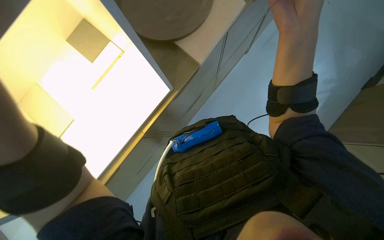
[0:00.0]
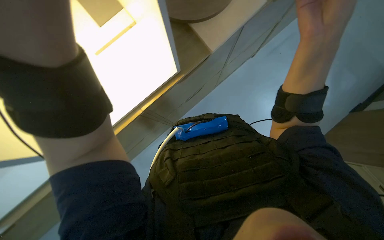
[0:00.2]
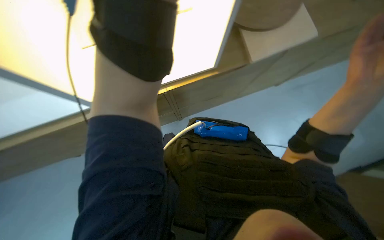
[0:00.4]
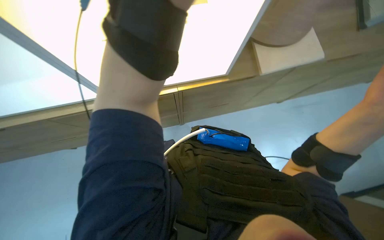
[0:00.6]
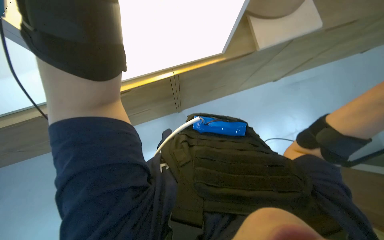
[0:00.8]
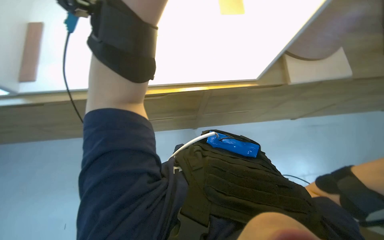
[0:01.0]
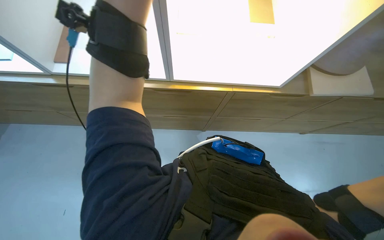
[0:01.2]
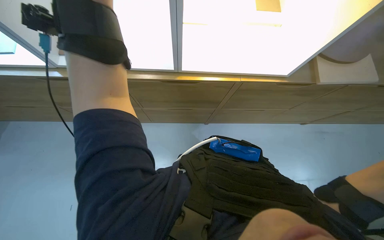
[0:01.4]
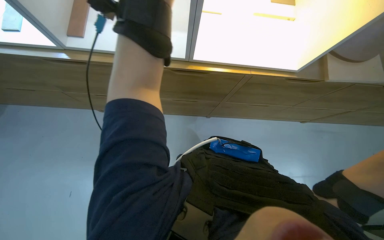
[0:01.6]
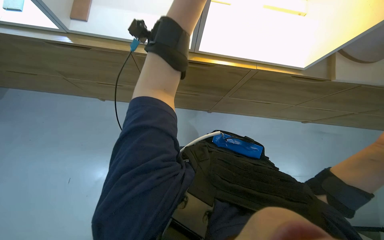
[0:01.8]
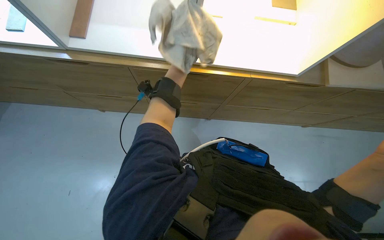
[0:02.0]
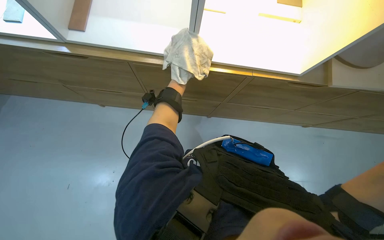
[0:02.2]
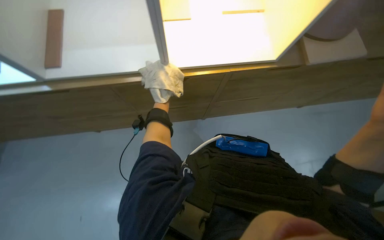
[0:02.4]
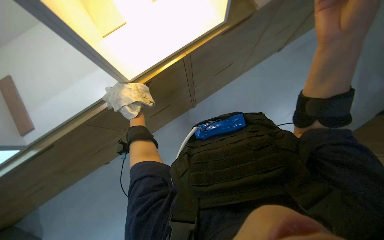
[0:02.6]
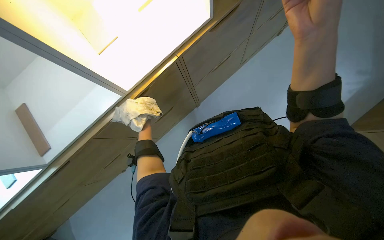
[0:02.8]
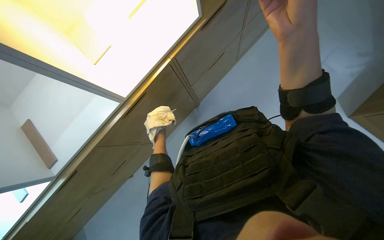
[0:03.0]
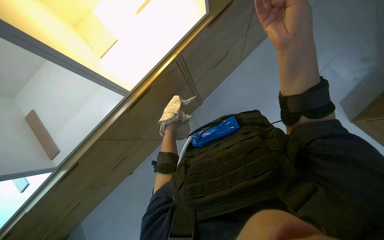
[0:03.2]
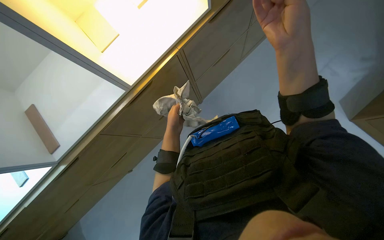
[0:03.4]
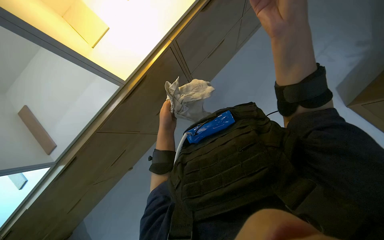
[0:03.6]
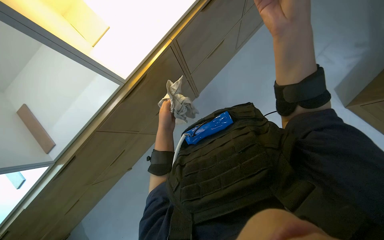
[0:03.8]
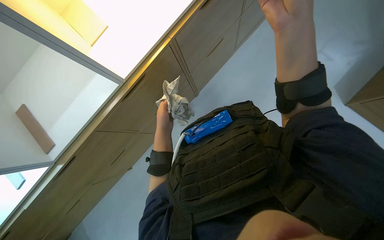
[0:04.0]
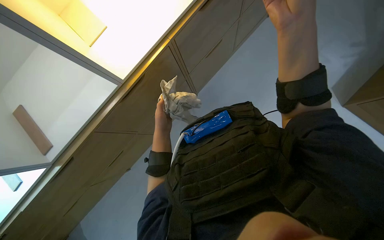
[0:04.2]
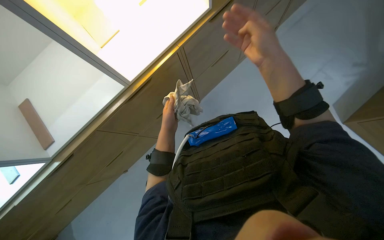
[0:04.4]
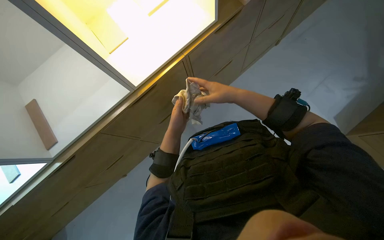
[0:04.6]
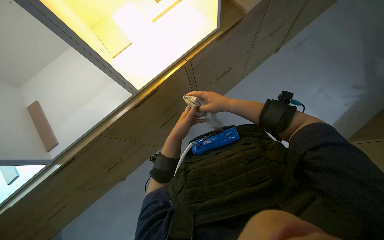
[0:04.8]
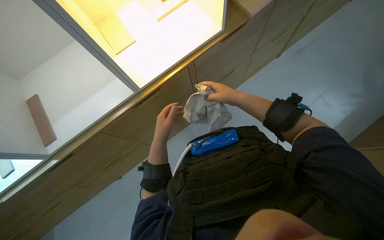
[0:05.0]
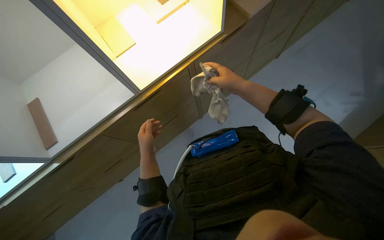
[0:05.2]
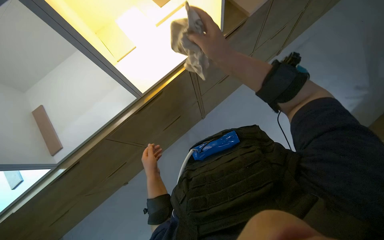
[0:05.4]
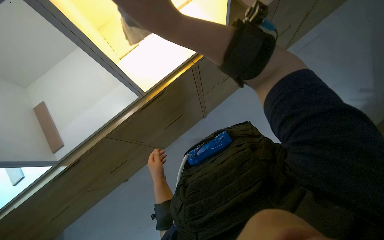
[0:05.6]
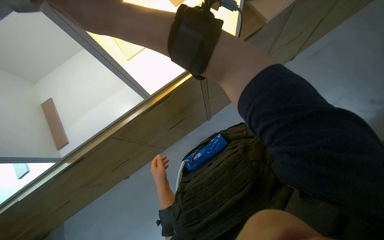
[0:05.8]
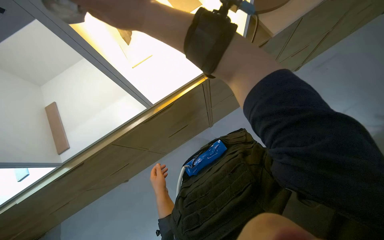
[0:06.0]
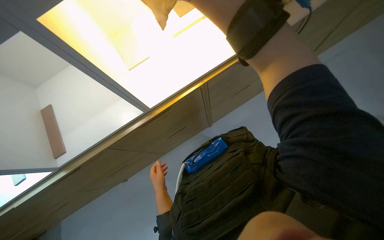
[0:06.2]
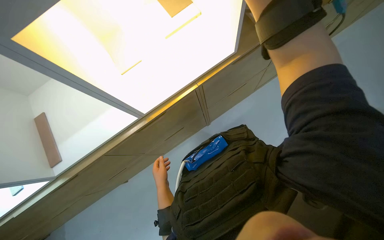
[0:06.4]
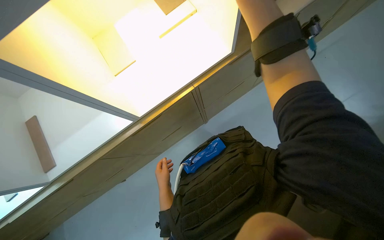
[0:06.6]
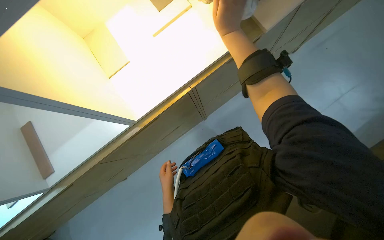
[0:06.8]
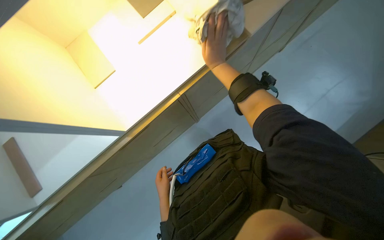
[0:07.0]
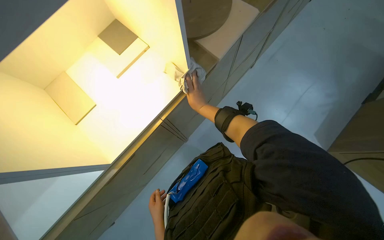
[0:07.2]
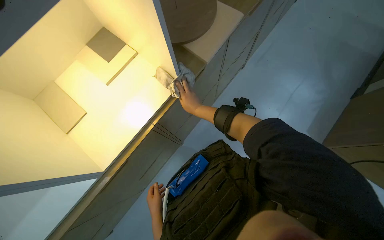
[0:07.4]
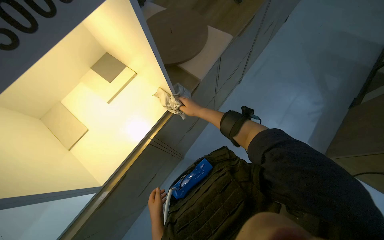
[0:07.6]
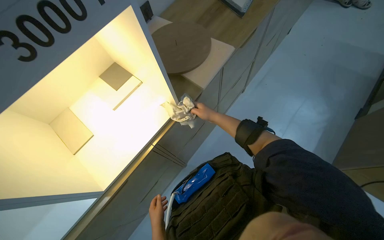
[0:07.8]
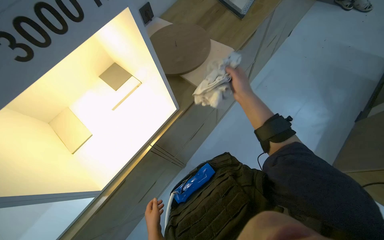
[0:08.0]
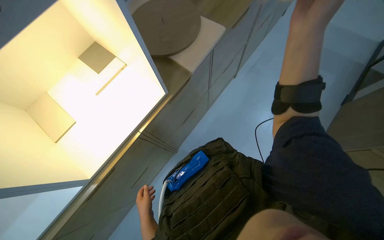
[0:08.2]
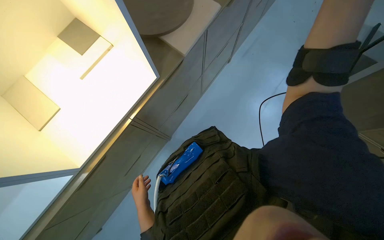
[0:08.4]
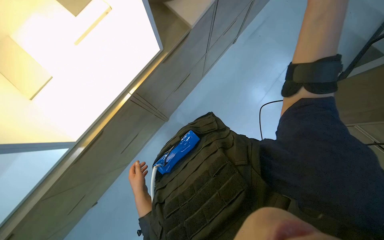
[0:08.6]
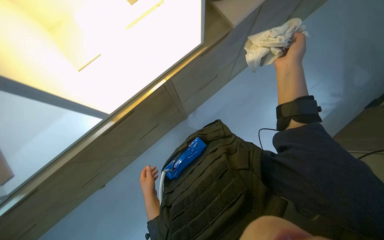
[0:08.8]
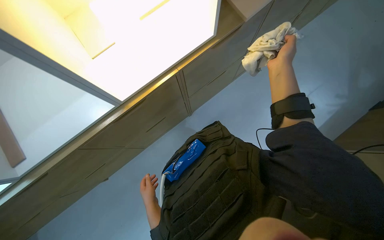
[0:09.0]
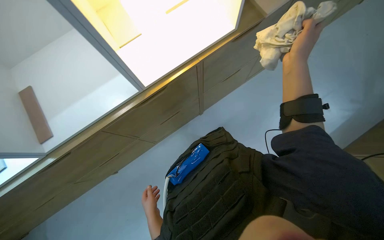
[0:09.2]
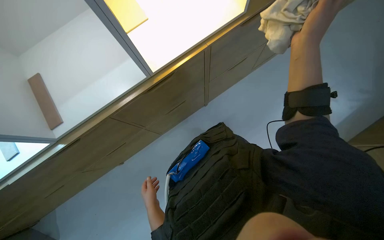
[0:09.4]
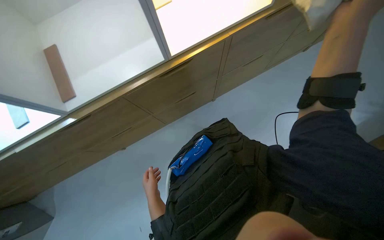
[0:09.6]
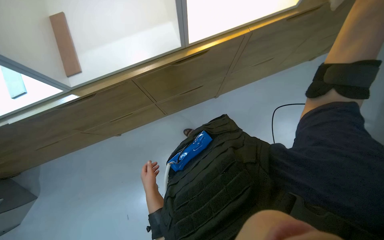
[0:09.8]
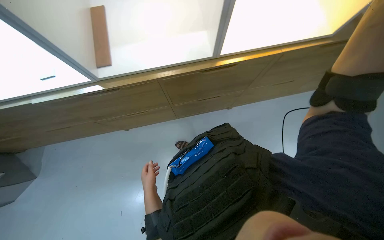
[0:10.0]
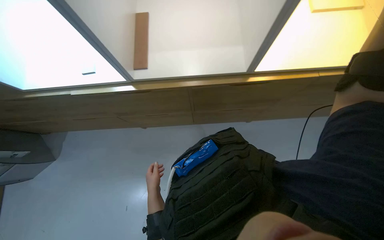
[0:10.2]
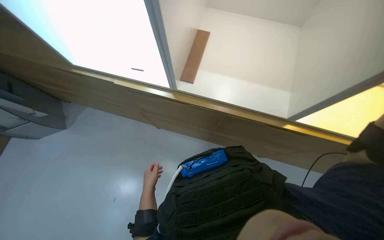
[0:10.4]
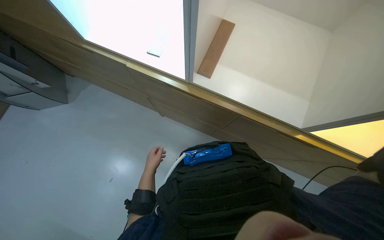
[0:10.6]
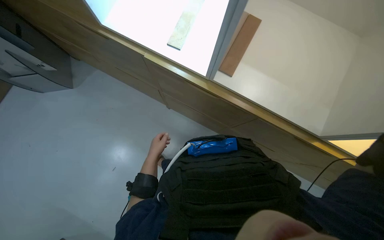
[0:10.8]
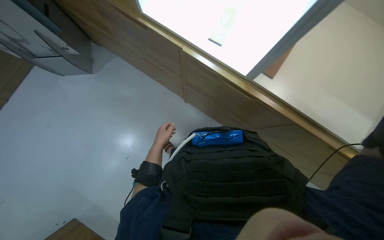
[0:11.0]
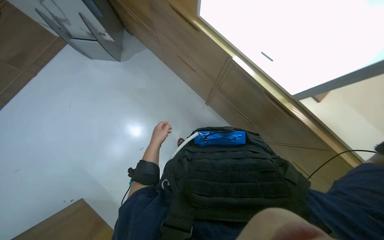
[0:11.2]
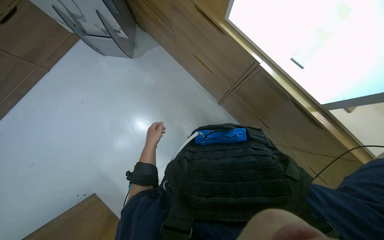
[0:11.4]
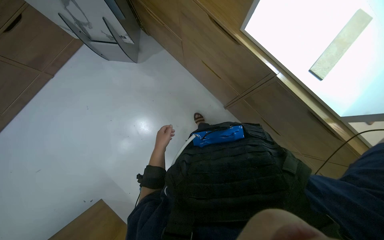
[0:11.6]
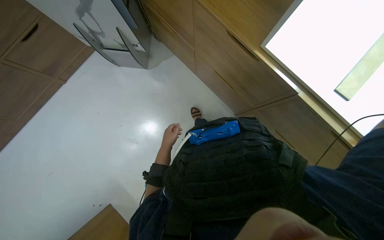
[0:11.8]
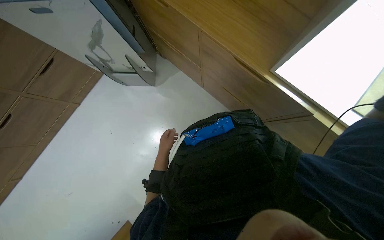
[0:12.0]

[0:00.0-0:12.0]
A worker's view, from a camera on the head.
Job: wiping surfaces.
The whole recording: Wiping wooden surfaces. The worker wipes various wooden surfaces and pieces with a white cloth.
0:00.0 to 0:01.6: Everything in view rotates about 50 degrees clockwise.
0:03.0 to 0:04.4: The right hand is displaced farther from the camera by some 10 cm. The left hand shifts approximately 10 cm nearer to the camera.
0:06.0 to 0:07.6: The wearer looks about 20 degrees further to the right. The view tilts some 15 degrees upward.
0:07.6 to 0:09.0: The camera pitches downward, by approximately 15 degrees.
0:10.4 to 0:12.0: The wearer's head swings about 25 degrees to the left. The left hand travels up the picture by approximately 15 cm.

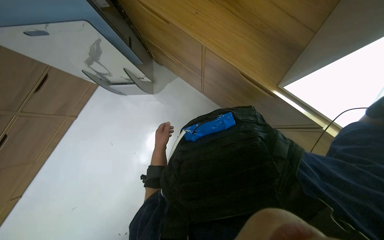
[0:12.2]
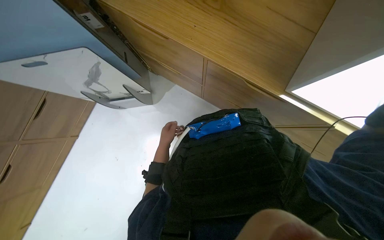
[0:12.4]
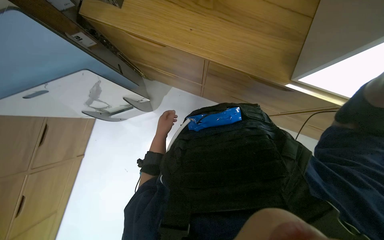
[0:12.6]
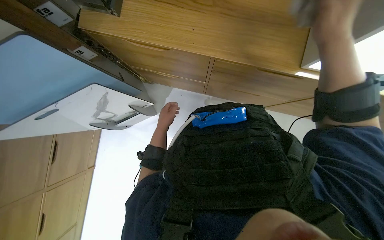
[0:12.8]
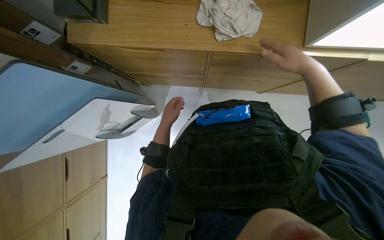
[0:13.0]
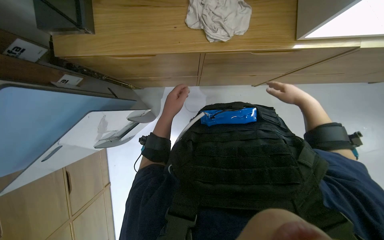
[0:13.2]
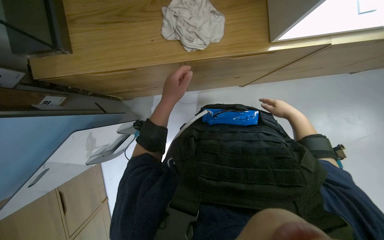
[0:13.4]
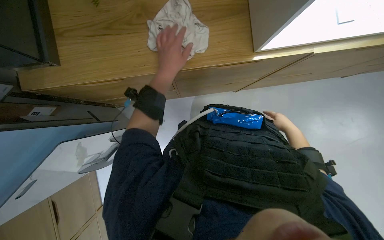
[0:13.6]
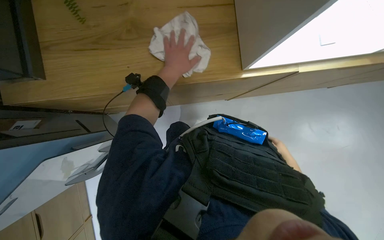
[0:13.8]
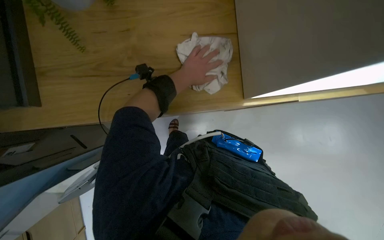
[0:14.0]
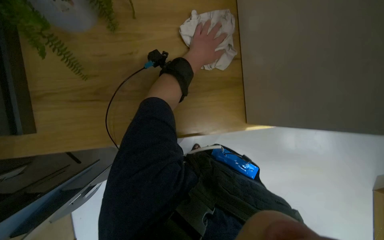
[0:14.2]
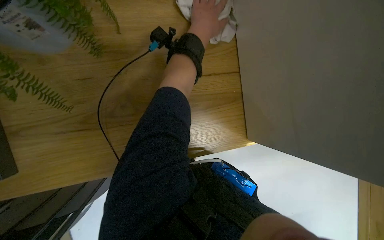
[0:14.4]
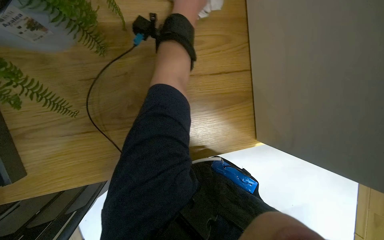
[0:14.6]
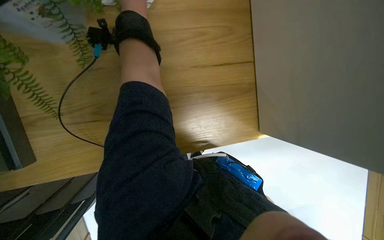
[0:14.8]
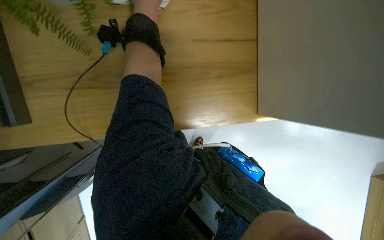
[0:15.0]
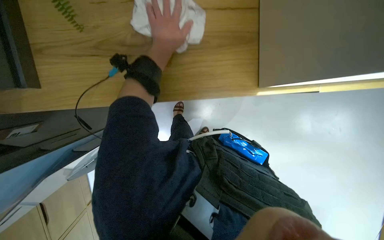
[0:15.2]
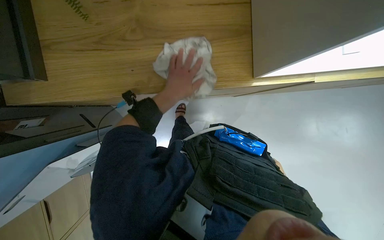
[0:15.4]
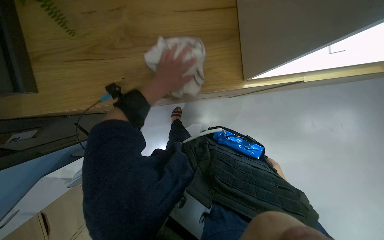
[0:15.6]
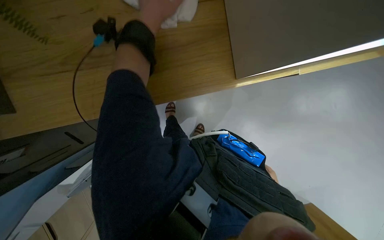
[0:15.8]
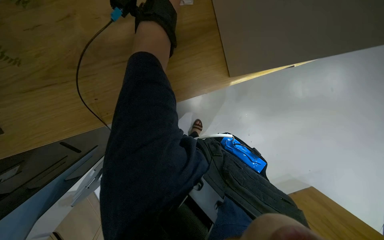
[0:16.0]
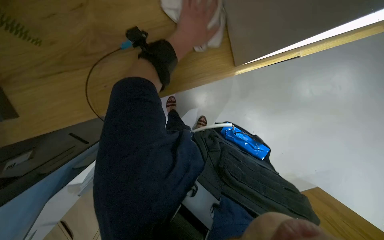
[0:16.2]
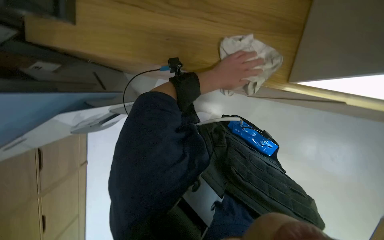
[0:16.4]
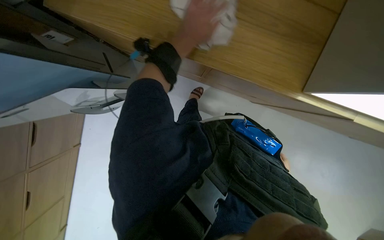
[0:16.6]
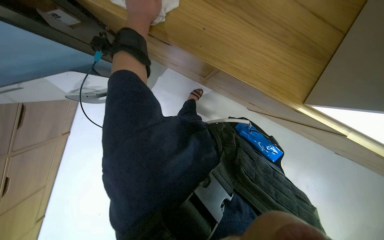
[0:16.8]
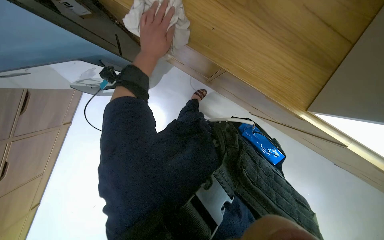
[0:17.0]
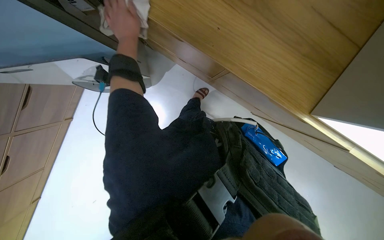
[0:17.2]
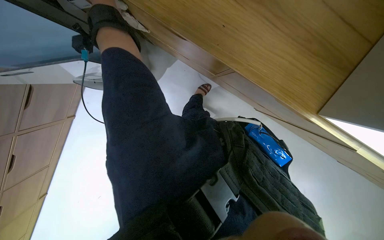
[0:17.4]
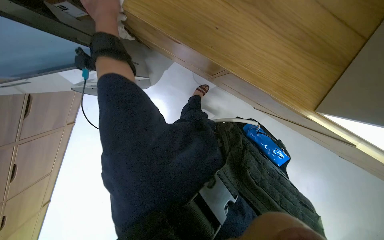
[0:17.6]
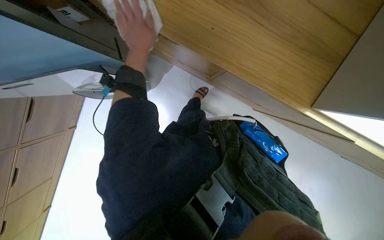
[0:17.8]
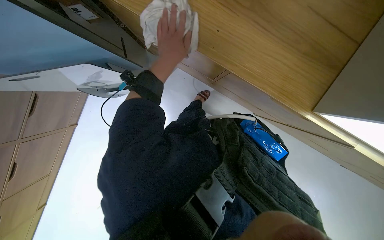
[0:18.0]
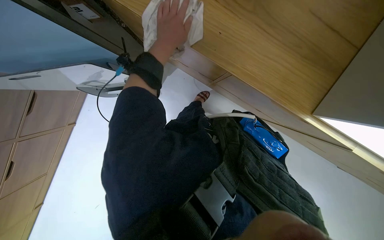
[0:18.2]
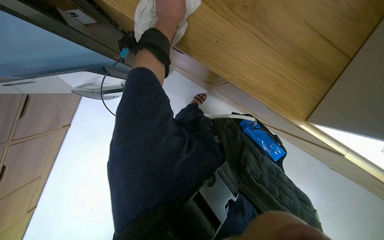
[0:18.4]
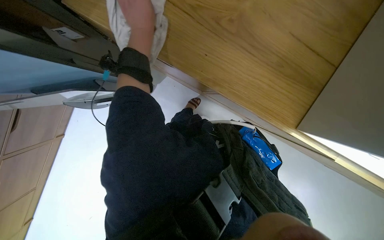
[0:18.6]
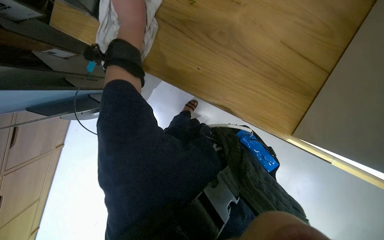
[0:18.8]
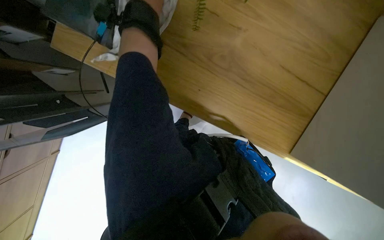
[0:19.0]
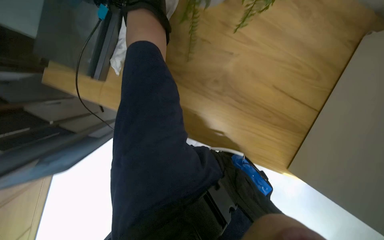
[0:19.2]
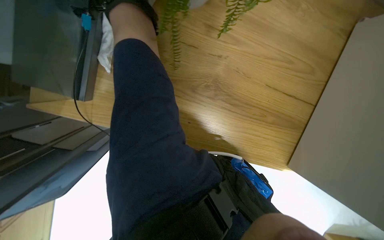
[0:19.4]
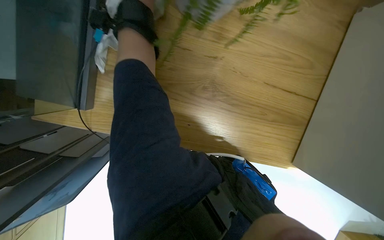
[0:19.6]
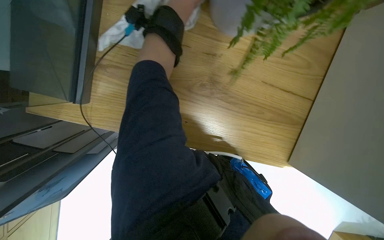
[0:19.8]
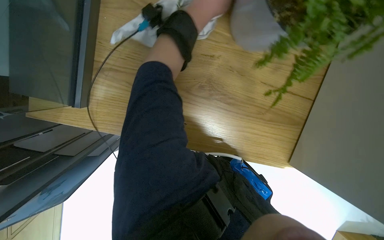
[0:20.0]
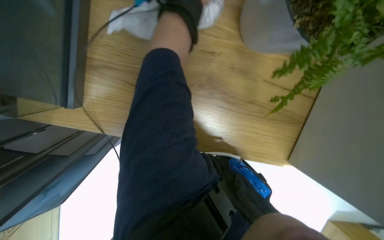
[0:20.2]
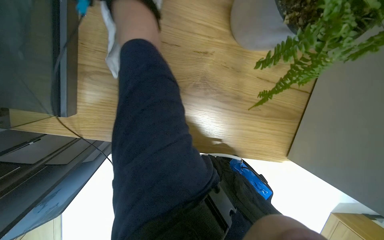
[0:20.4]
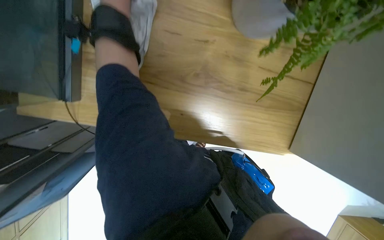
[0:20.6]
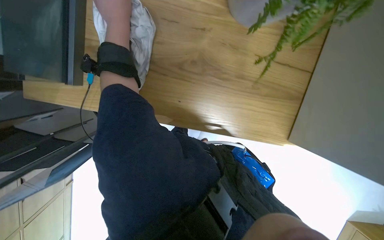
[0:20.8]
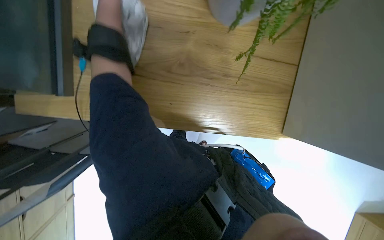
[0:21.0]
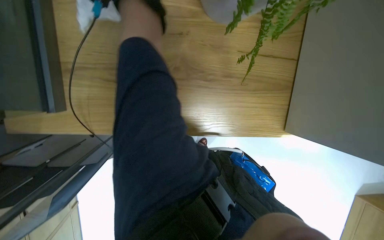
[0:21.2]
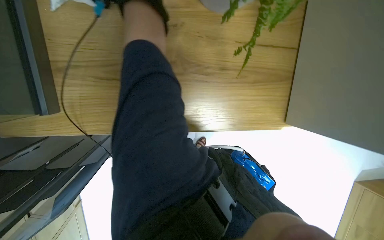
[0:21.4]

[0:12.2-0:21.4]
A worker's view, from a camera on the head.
Job: wiping surfaces.
The whole recording: Wiping wooden surfaces. The worker wipes various wooden surfaces and pieces with a white cloth.
0:12.2 to 0:13.8: Everything in view rotates about 45 degrees counterclockwise.
0:13.8 to 0:15.2: The left hand travels to the left and back again, approximately 15 cm each way.
0:15.2 to 0:16.8: The left hand moves up and down the picture over approximately 30 cm, changing direction 3 times.
